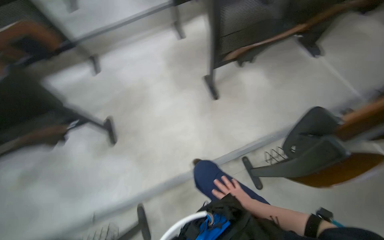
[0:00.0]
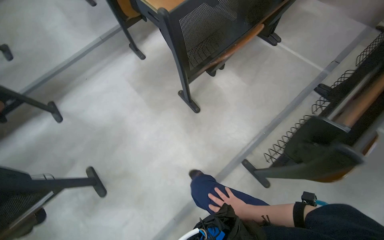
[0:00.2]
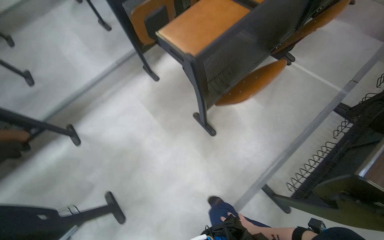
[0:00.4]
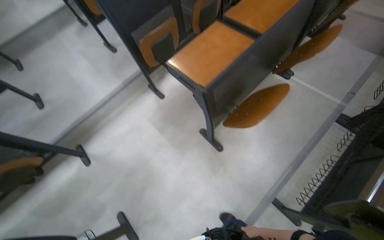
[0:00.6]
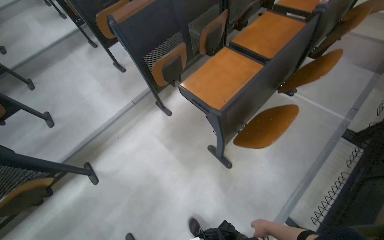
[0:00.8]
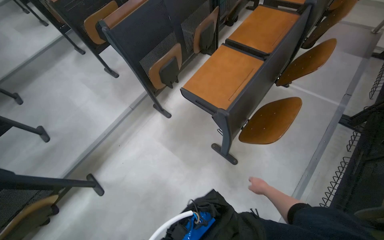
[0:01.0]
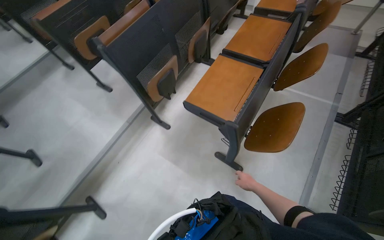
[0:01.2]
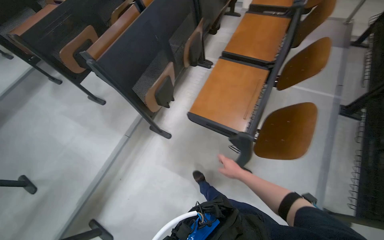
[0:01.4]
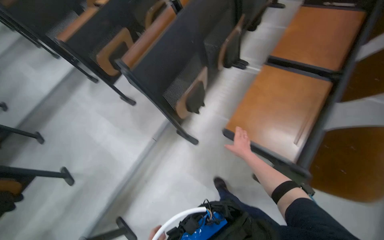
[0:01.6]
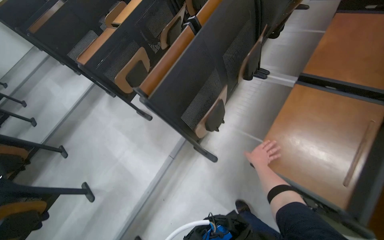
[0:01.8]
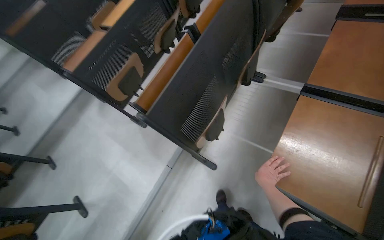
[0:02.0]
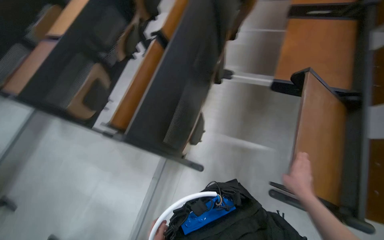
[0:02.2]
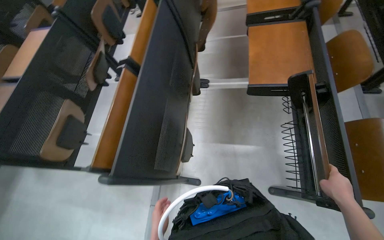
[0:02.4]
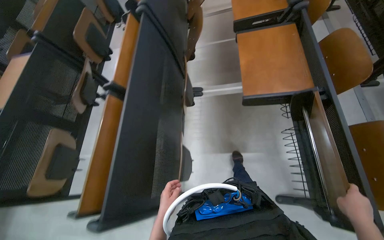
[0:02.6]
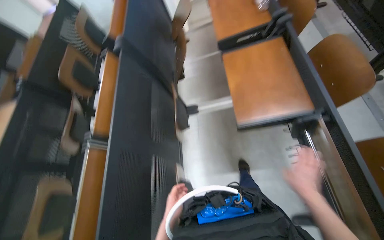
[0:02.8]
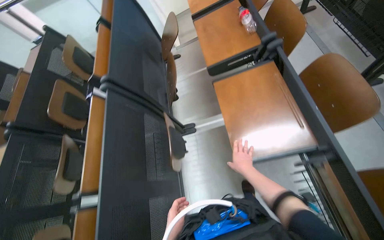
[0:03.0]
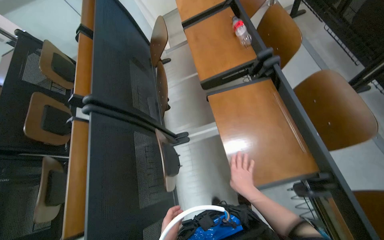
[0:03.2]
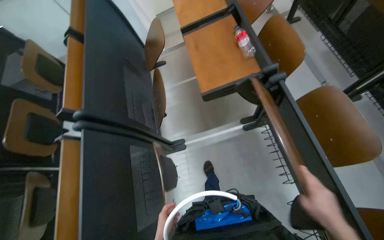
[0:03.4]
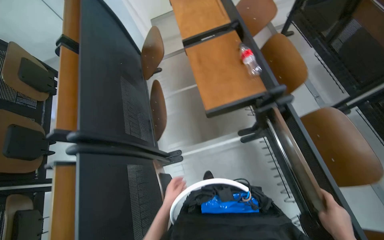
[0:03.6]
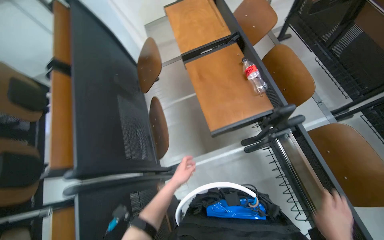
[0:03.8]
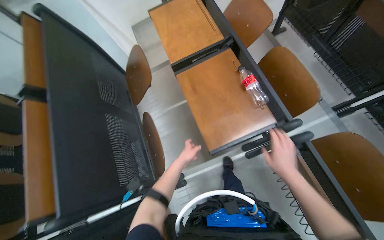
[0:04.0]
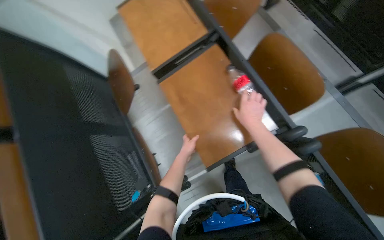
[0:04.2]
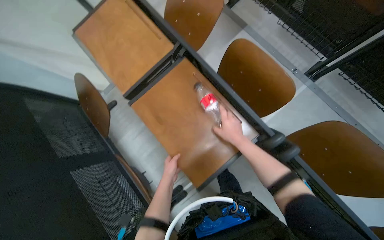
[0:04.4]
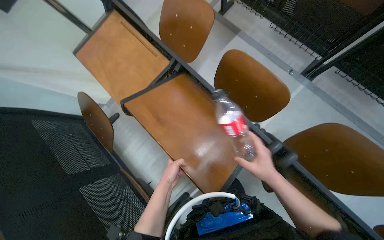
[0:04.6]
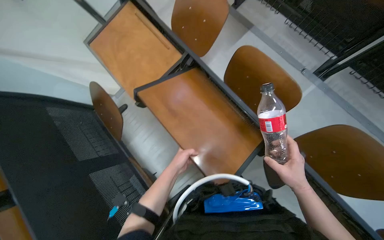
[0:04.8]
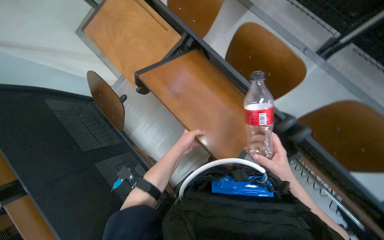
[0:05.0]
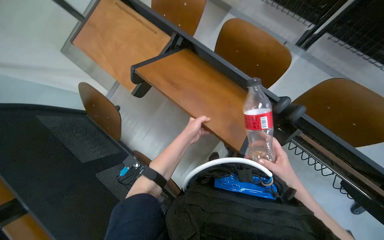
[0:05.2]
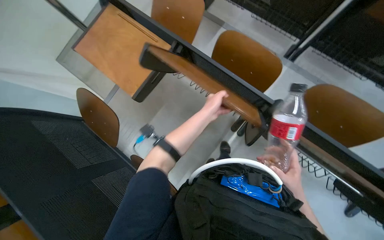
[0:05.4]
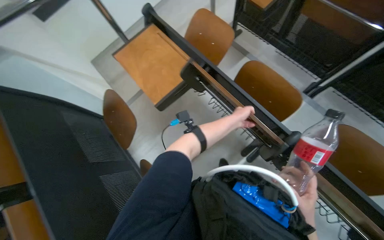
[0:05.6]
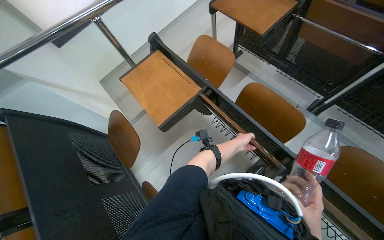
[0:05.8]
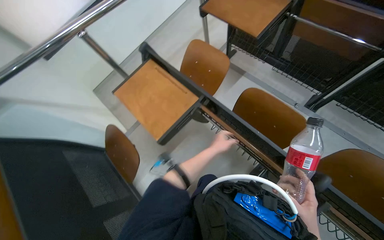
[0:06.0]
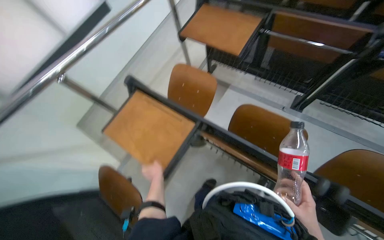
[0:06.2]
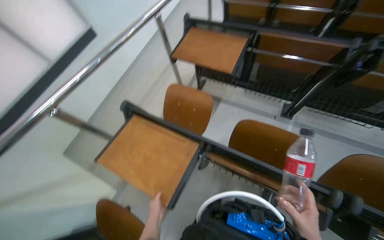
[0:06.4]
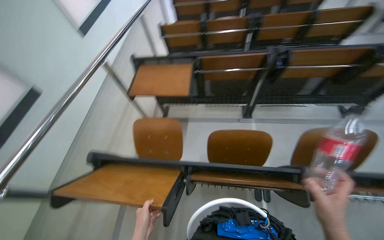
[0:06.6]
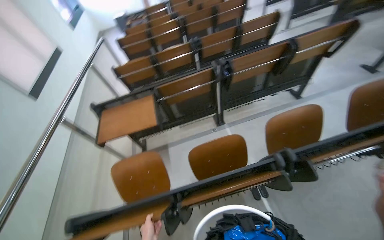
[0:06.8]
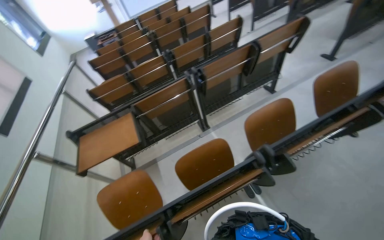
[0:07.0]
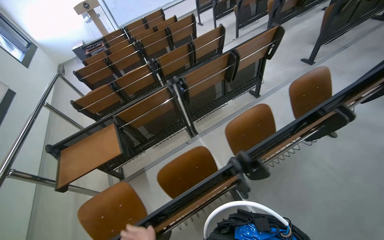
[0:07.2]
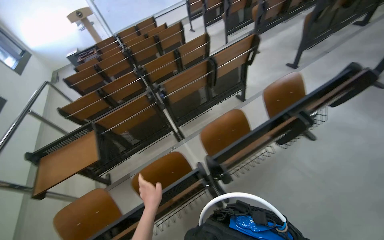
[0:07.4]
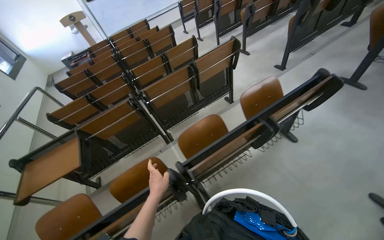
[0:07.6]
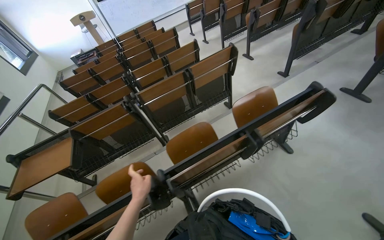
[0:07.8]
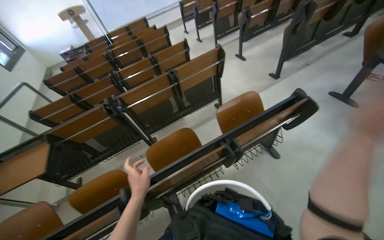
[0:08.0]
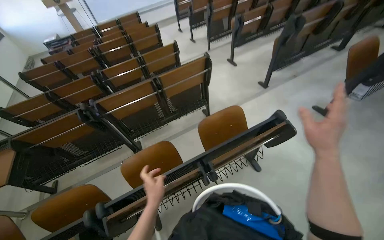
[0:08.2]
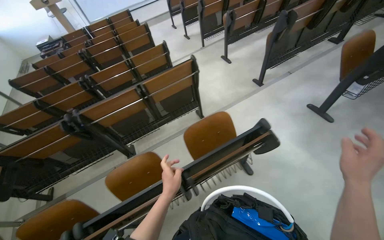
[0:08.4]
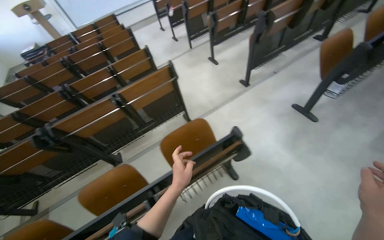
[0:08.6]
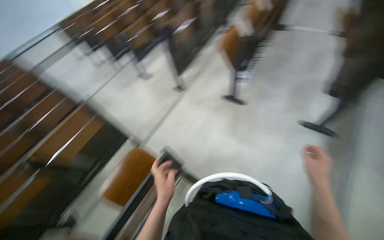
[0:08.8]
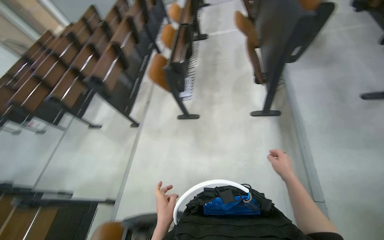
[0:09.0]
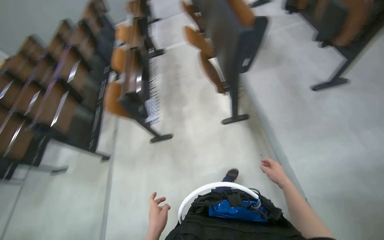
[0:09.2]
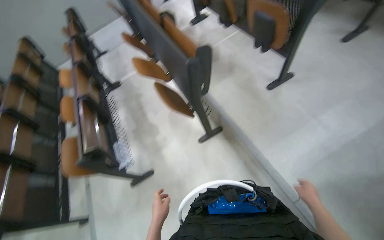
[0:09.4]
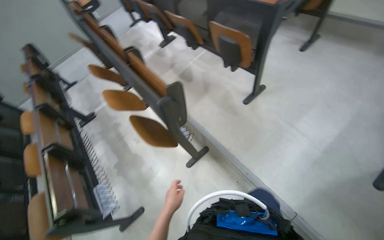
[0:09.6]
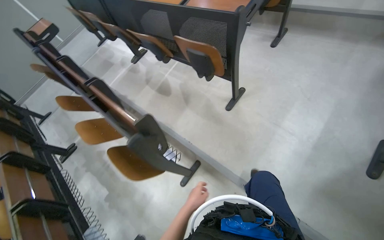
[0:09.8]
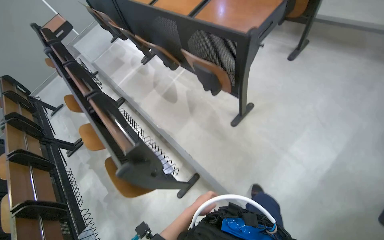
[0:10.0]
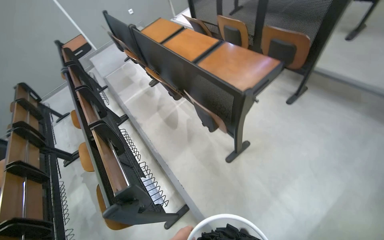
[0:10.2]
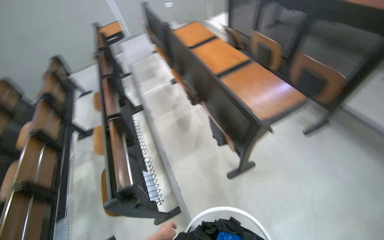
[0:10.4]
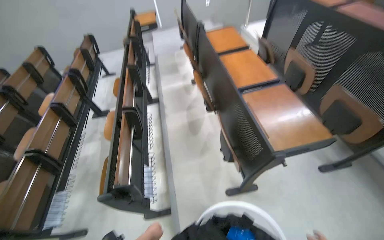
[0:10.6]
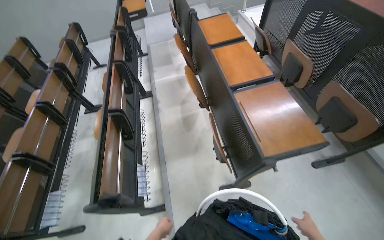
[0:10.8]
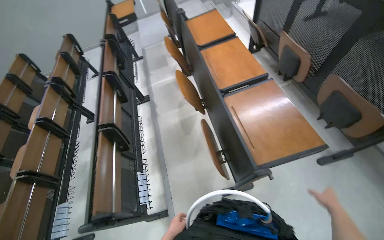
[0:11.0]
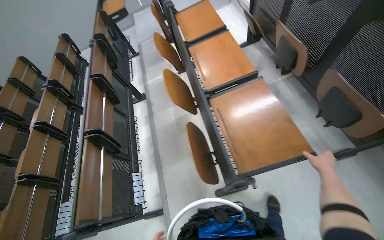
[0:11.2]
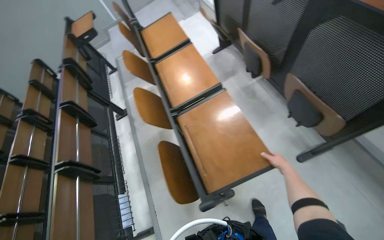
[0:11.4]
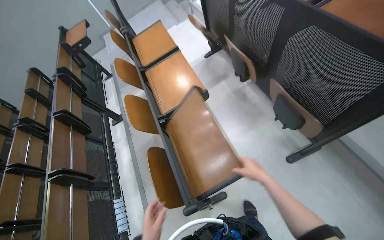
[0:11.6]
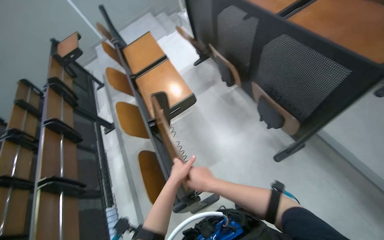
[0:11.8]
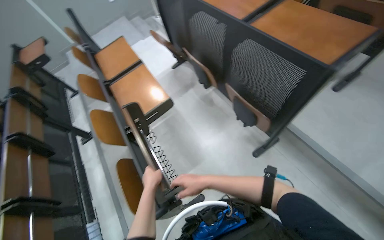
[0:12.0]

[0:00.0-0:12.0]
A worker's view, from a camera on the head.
Job: organizing items.
The whole recording: Lowering auditorium desks. The worker continues lowering the desks in the auditorium.
0:00.0 to 0:01.6: The wearer moves roughly 1 m. The scene turns about 35 degrees counterclockwise in the picture.
0:01.6 to 0:03.0: The camera travels about 70 cm. The head rotates about 45 degrees to the right.
0:03.0 to 0:04.4: The wearer moves approximately 80 cm. The head rotates approximately 30 degrees to the right.
0:04.4 to 0:06.0: The camera pitches upward, by roughly 20 degrees. The right hand moves down the picture and nearer to the camera, approximately 30 cm. Meanwhile the left hand goes approximately 15 cm up the picture.
0:06.0 to 0:07.6: The camera travels approximately 60 cm. The head turns to the right by roughly 70 degrees. The view tips upward by some 35 degrees.
0:07.6 to 0:09.0: The wearer moves some 90 cm. The wearer's head swings some 40 degrees to the right.
0:09.0 to 0:10.4: The wearer moves roughly 1 m. The wearer's head swings approximately 30 degrees to the right. The wearer looks roughly 15 degrees further upward.
0:10.4 to 0:12.0: The camera is carried some 70 cm.

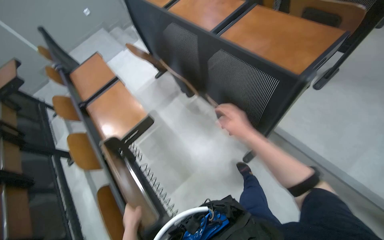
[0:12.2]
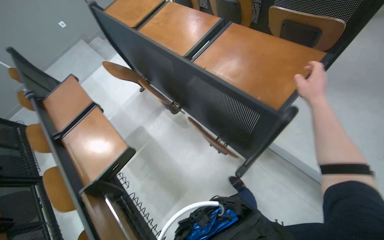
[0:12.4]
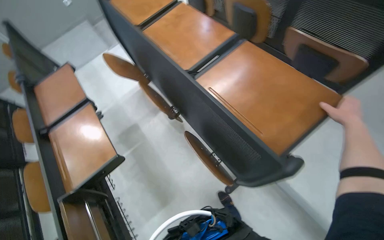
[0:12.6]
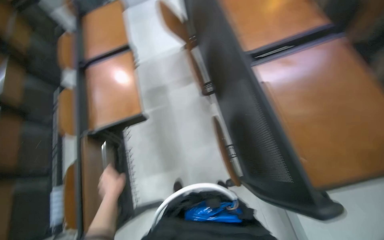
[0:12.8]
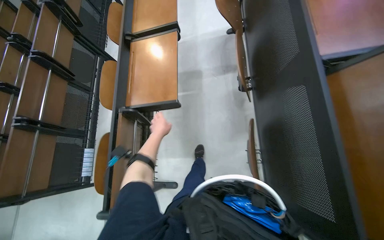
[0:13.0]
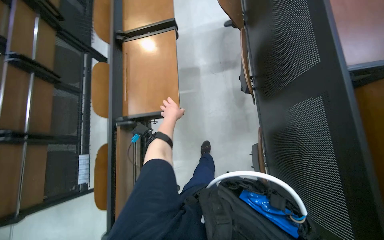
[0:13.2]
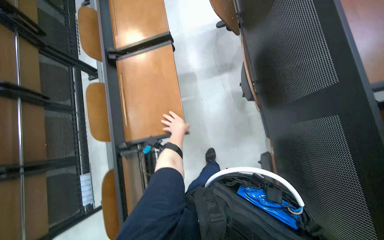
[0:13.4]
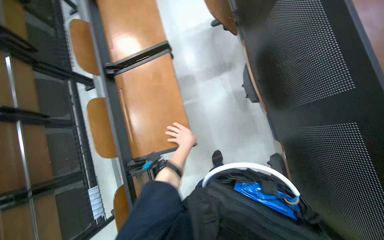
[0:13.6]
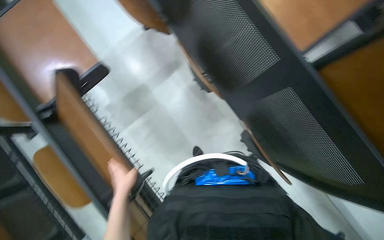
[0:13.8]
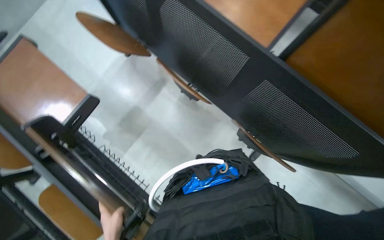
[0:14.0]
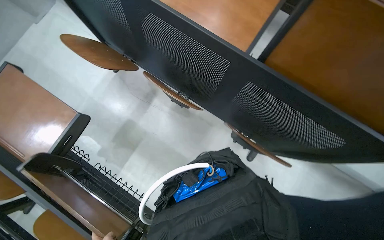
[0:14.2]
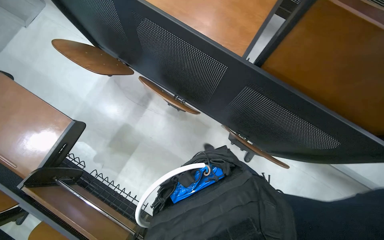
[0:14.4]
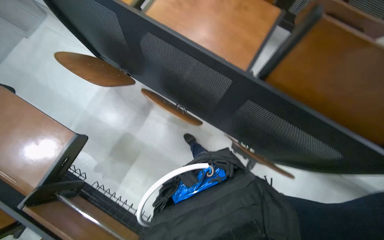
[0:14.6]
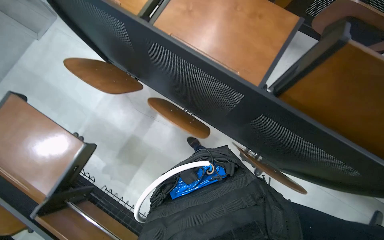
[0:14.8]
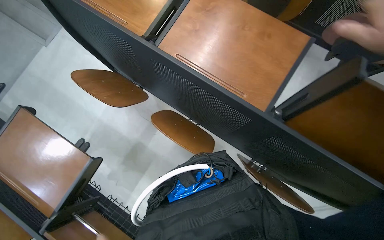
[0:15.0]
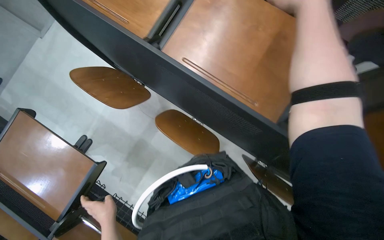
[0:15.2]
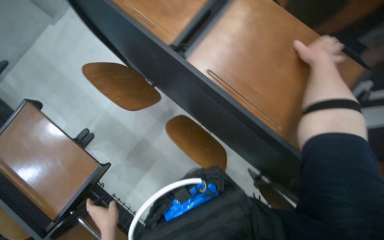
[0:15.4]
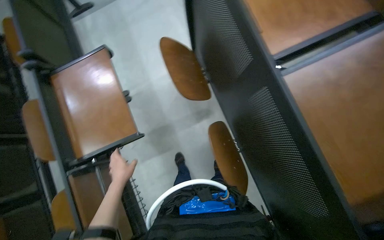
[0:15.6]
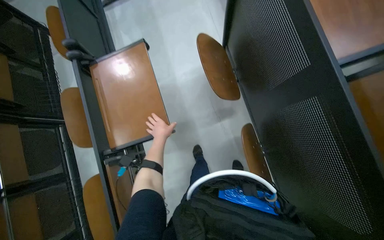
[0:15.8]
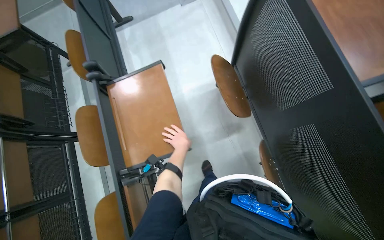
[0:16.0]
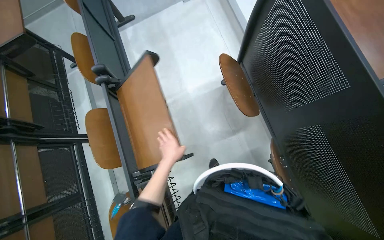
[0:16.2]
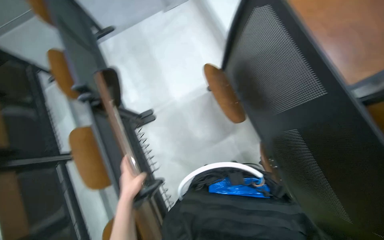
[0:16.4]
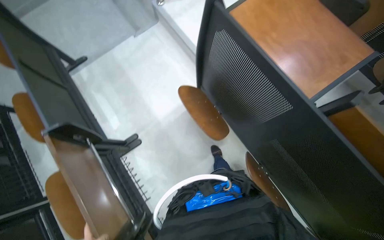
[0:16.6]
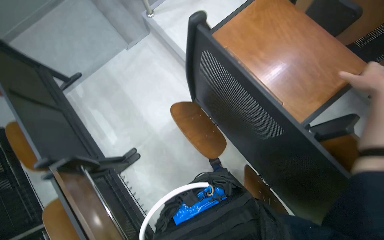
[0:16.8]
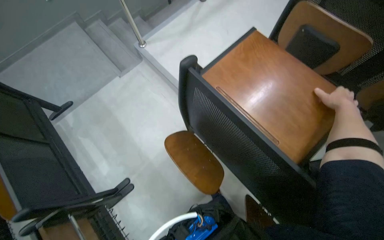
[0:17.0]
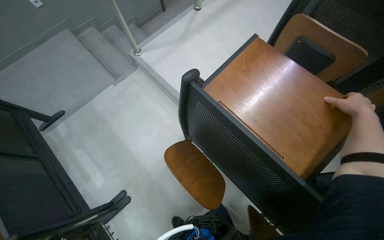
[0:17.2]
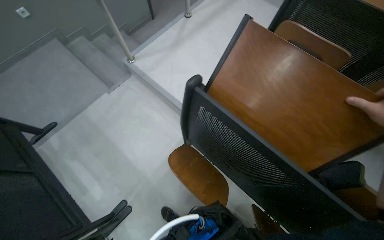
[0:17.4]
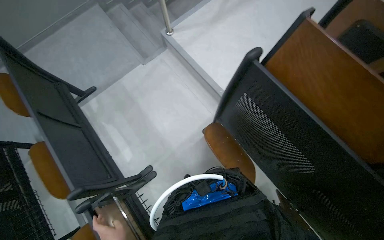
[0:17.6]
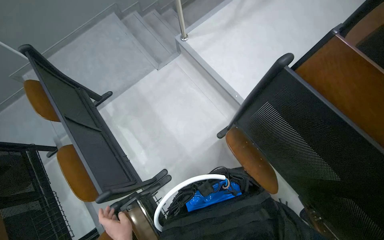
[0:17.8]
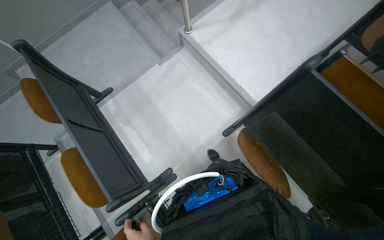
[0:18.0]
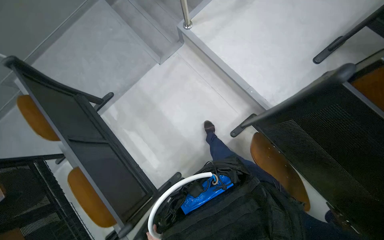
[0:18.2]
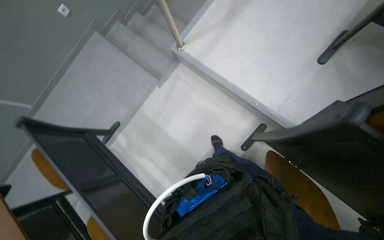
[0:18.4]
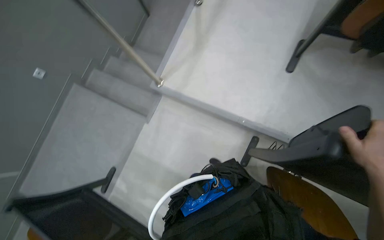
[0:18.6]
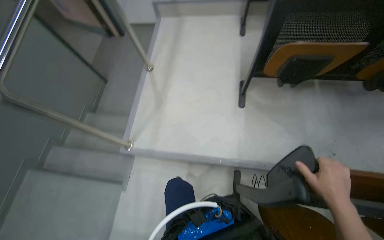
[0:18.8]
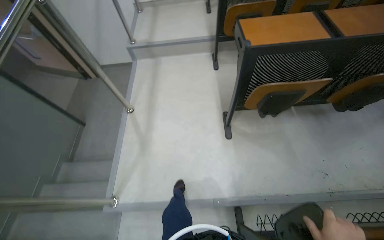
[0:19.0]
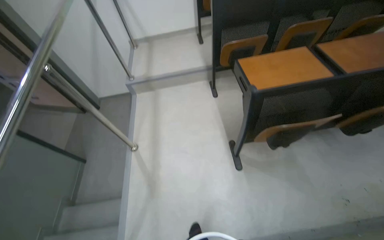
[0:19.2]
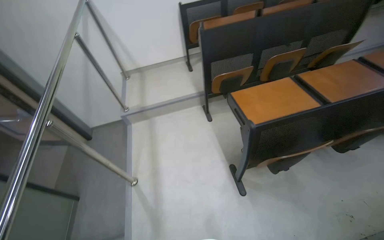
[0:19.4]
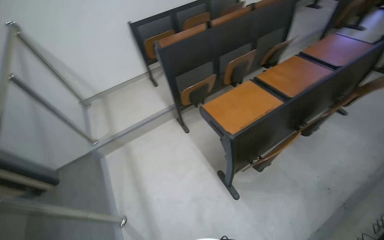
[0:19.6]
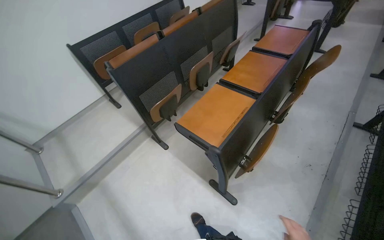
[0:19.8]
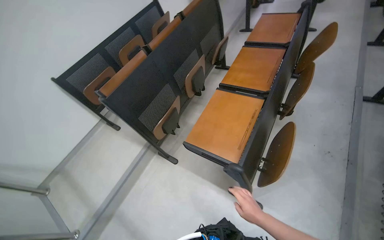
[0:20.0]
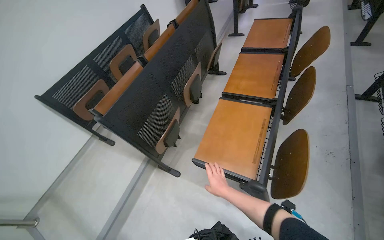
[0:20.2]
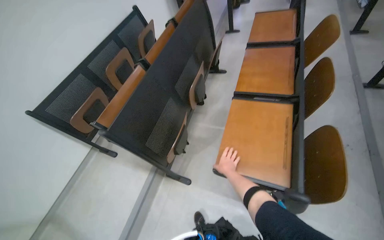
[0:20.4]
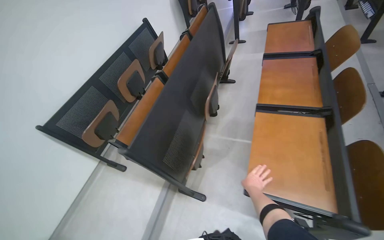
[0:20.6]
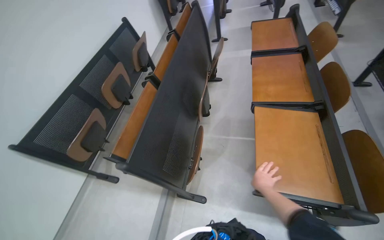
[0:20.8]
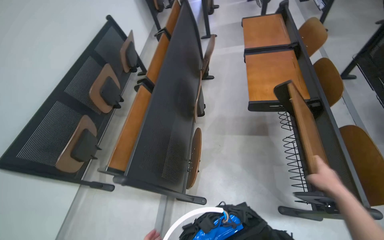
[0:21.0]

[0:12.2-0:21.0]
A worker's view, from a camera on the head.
Job: organizing items.
The whole recording: Lowering auditorium desks. The worker continues lowering the desks in the auditorium.
0:12.2 to 0:13.6: The head travels about 70 cm. The view tips downward by about 25 degrees.
0:13.6 to 0:15.2: The camera pitches upward, by approximately 15 degrees. The scene turns about 50 degrees counterclockwise in the picture.
0:16.6 to 0:18.0: The wearer moves about 40 cm.
0:18.0 to 0:19.6: The camera is carried approximately 1 m. The wearer looks approximately 80 degrees further to the right. The wearer looks approximately 40 degrees further upward.
0:19.6 to 0:21.0: The camera is carried approximately 90 cm. The wearer's head swings some 50 degrees to the right.
